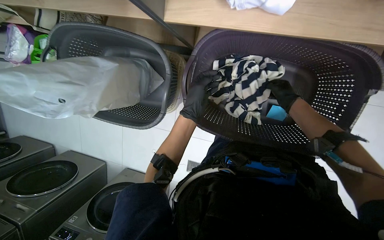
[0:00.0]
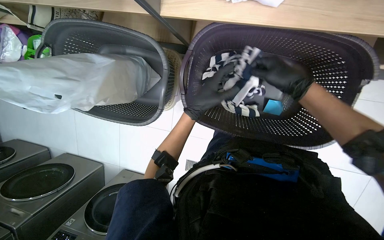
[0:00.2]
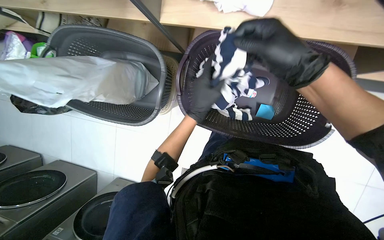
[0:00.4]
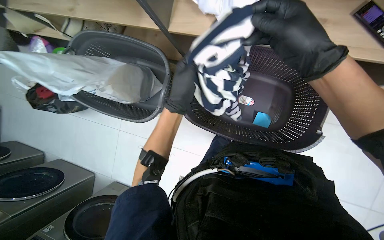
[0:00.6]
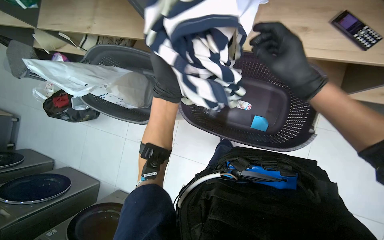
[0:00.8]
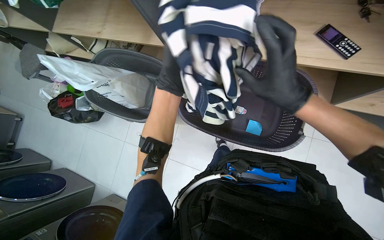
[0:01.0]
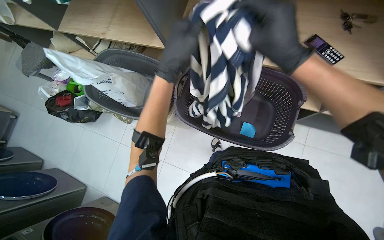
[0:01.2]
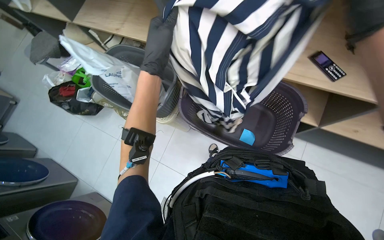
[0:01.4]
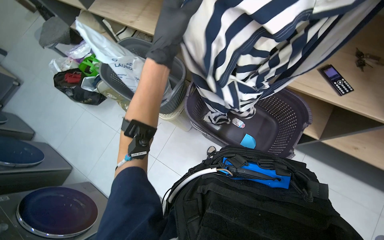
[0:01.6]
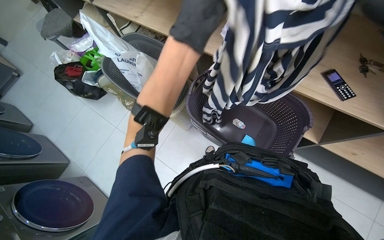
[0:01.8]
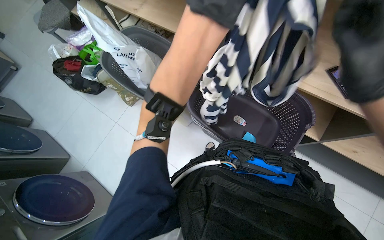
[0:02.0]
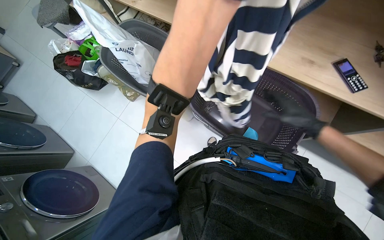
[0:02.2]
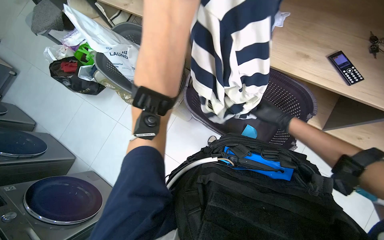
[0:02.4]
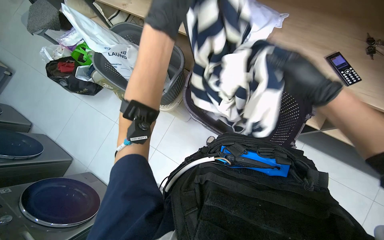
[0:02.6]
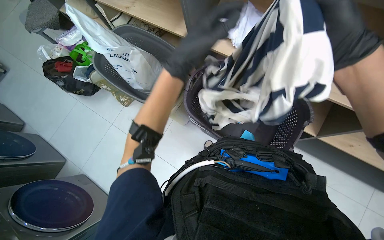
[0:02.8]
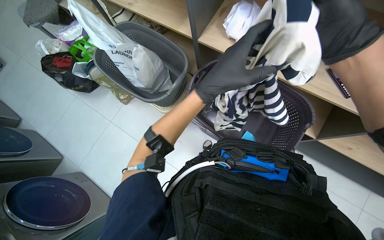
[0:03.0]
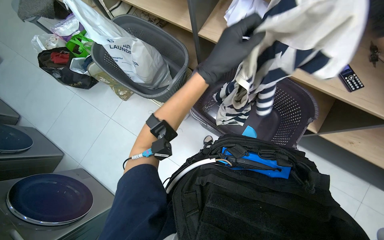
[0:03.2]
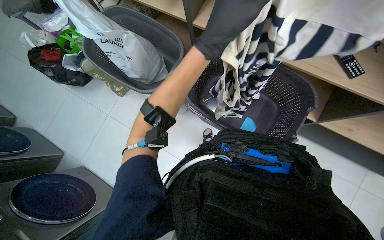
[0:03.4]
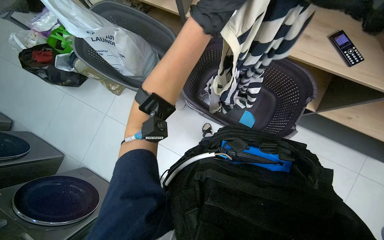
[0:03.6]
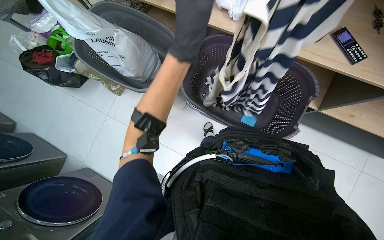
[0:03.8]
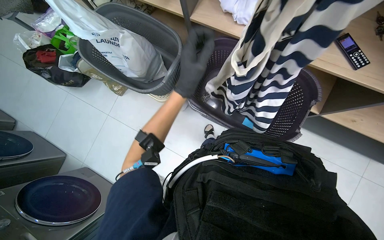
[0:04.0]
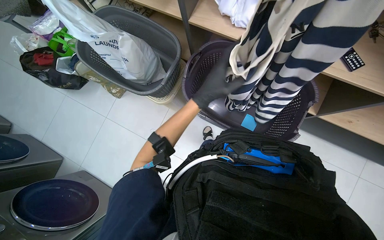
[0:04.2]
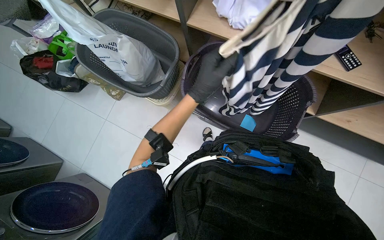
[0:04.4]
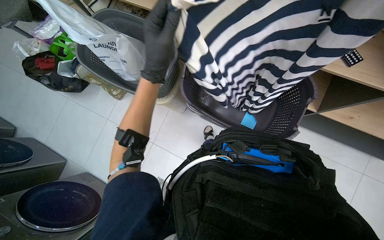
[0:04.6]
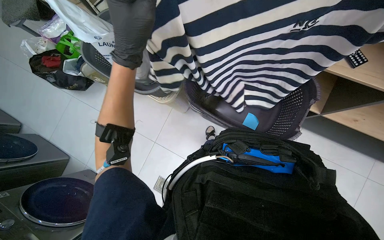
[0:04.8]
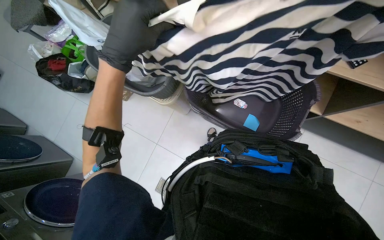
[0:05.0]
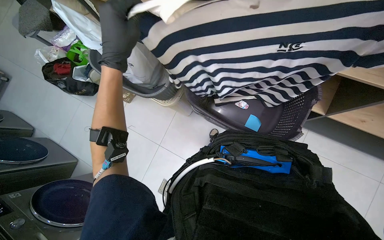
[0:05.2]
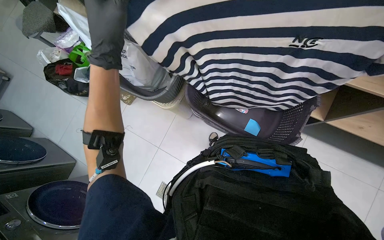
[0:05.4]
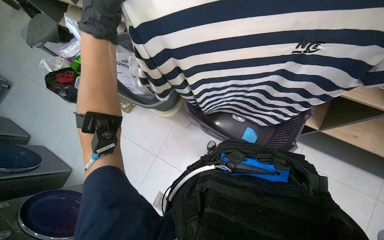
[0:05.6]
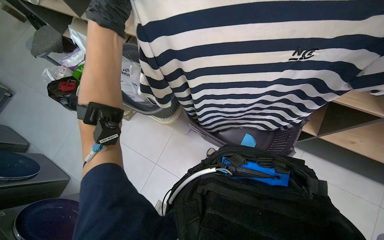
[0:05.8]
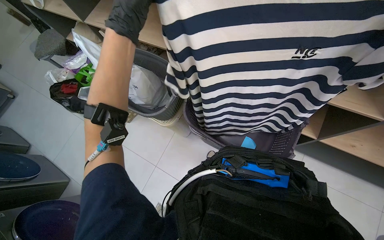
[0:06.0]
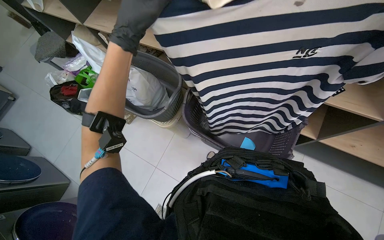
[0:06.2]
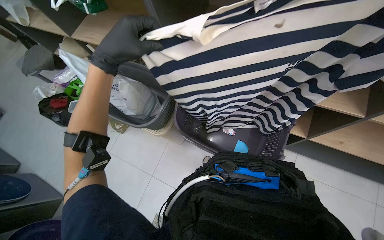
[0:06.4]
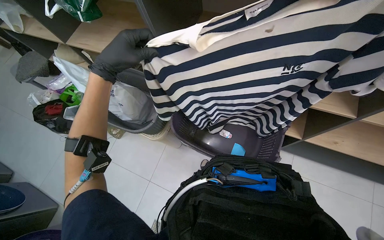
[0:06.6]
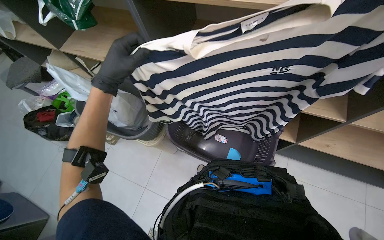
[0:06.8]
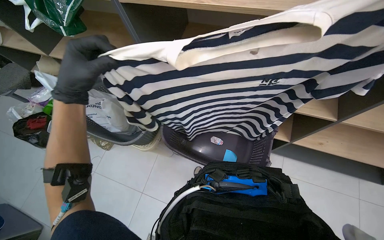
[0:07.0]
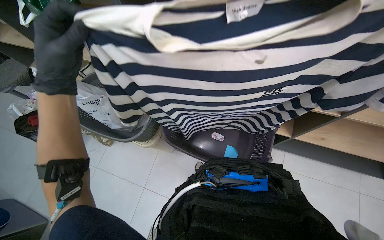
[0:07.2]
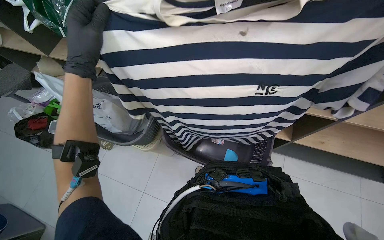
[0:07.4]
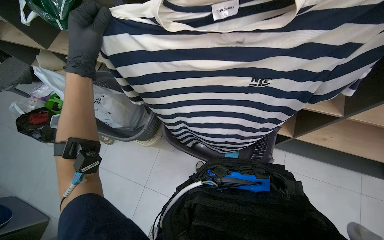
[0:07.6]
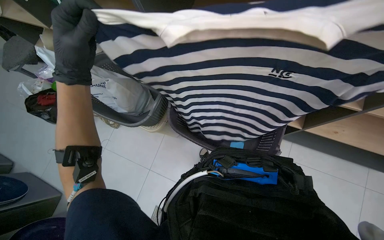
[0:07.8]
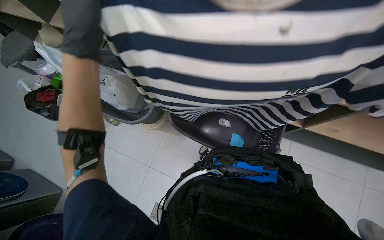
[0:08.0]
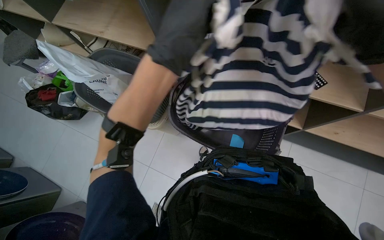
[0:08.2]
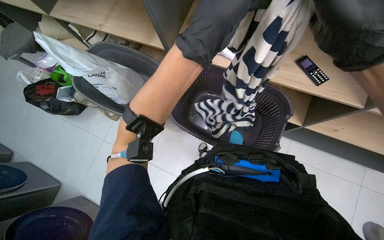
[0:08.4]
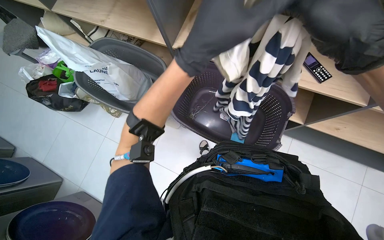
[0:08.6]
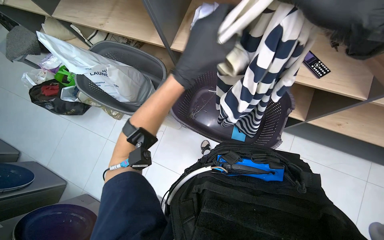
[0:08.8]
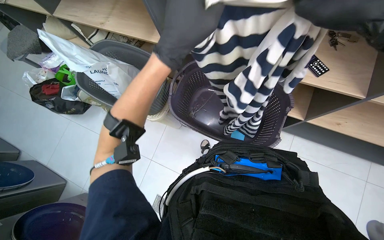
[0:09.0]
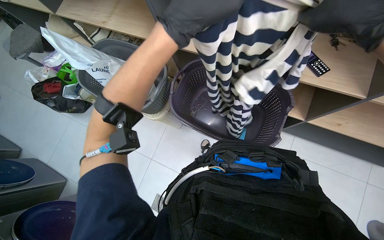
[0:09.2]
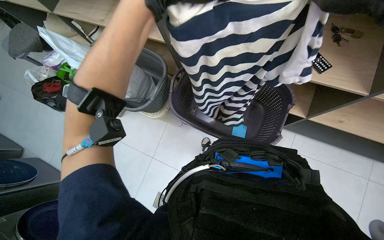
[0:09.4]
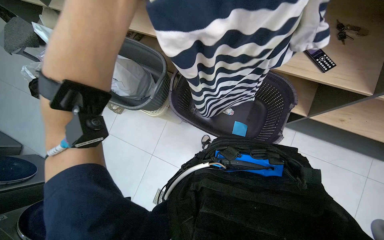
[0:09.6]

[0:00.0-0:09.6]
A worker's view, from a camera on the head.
Job: managing laundry.
The whole recording: Folding laundry. The worker picks up a white shirt from a basket, inspects it, and folds it.
0:00.0 to 0:01.6: The wearer looks roughly 25 degrees further upward. The left hand travels nearer to the camera by about 35 cm.
0:01.6 to 0:03.2: The left hand shifts approximately 10 cm farther from the camera.
0:03.2 to 0:04.8: The left hand moves up and down the picture over approximately 15 cm, changing direction 2 times.
0:04.8 to 0:06.4: The view tips upward by about 15 degrees.

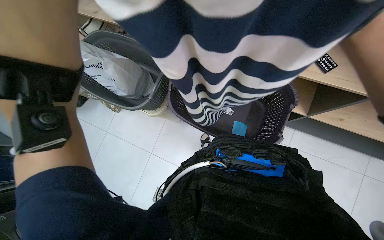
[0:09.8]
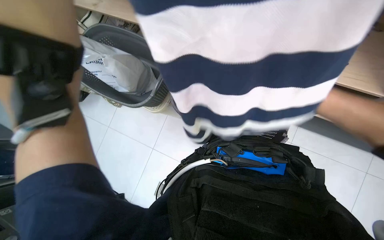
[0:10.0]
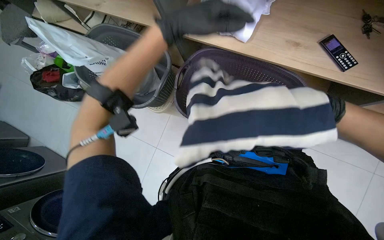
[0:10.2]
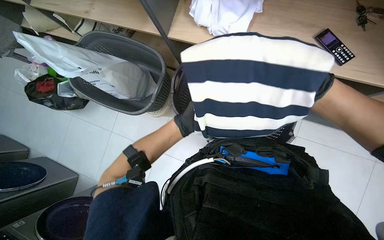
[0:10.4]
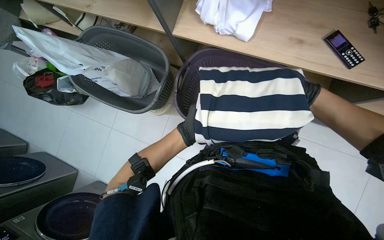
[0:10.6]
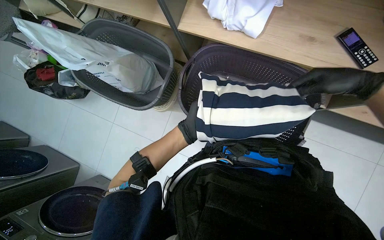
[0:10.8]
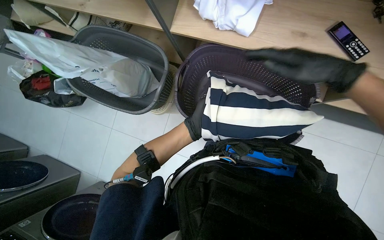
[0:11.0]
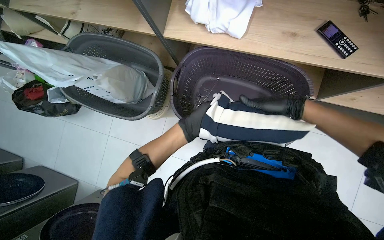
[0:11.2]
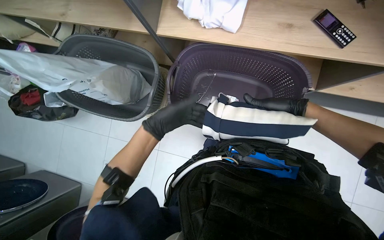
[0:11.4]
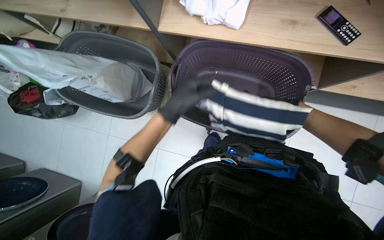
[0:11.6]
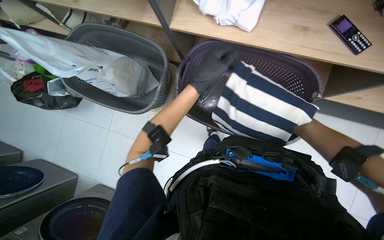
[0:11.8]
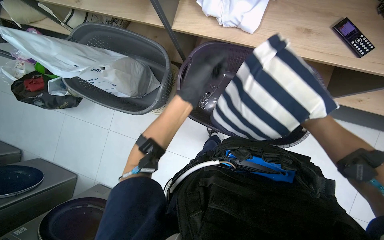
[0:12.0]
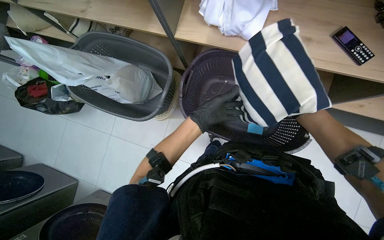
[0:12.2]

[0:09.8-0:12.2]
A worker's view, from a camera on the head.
Job: managing laundry.
The whole recording: Folding laundry. The worker picks up a white shirt from a basket, inspects it, and folds it.
0:11.0 to 0:12.2: The right hand travels down the picture by about 15 cm.

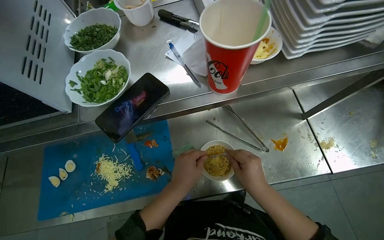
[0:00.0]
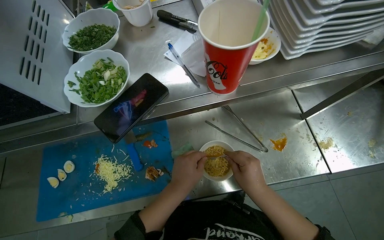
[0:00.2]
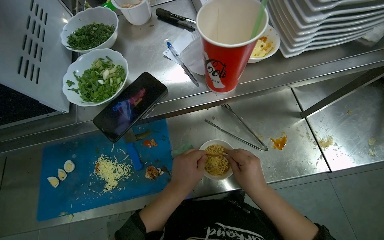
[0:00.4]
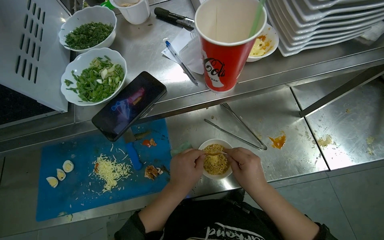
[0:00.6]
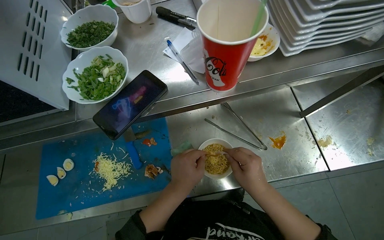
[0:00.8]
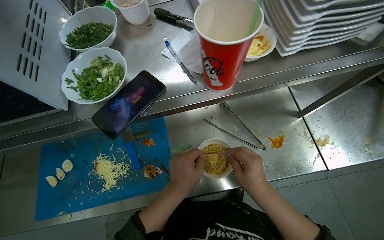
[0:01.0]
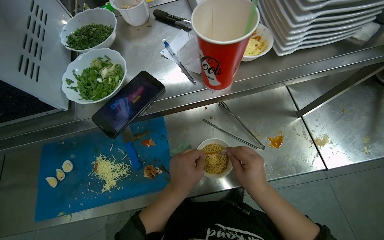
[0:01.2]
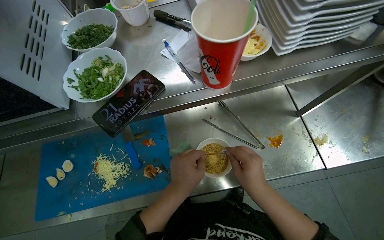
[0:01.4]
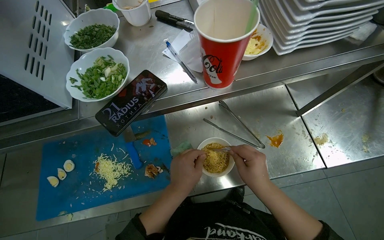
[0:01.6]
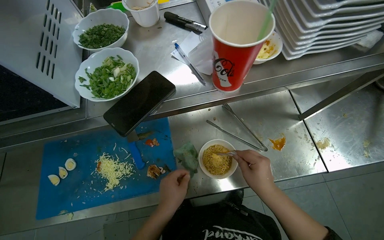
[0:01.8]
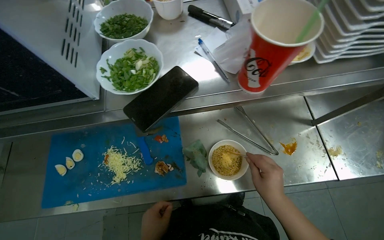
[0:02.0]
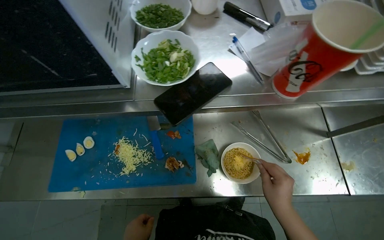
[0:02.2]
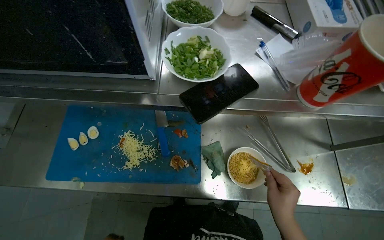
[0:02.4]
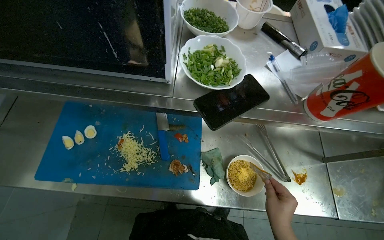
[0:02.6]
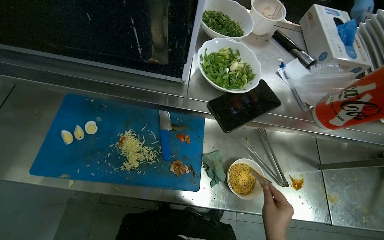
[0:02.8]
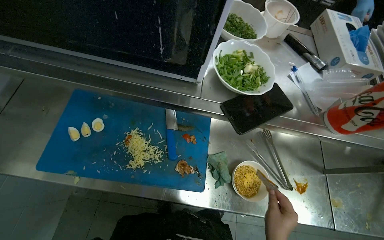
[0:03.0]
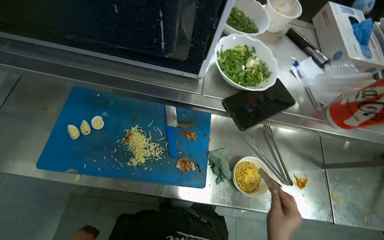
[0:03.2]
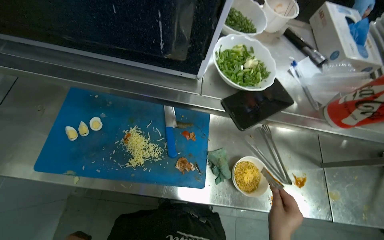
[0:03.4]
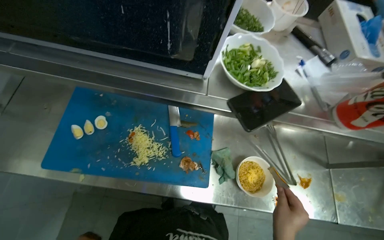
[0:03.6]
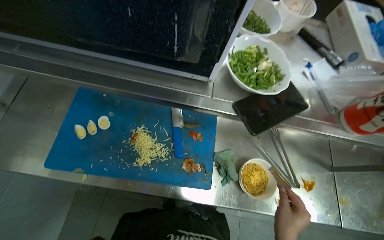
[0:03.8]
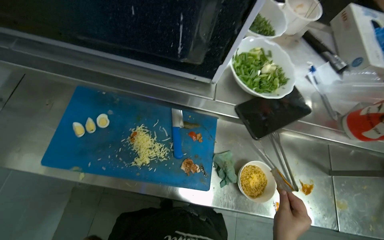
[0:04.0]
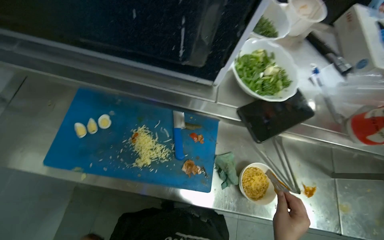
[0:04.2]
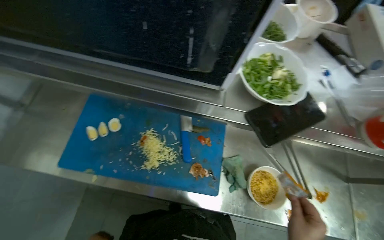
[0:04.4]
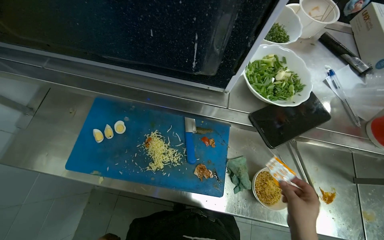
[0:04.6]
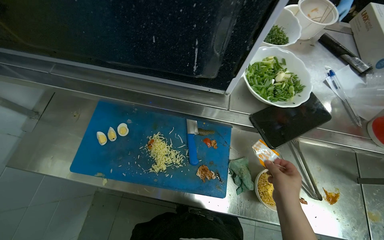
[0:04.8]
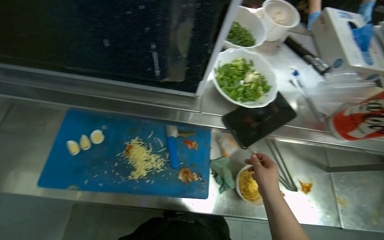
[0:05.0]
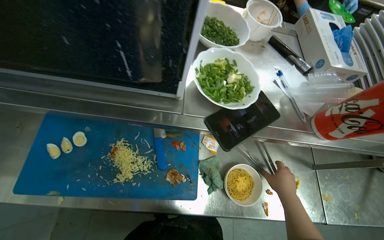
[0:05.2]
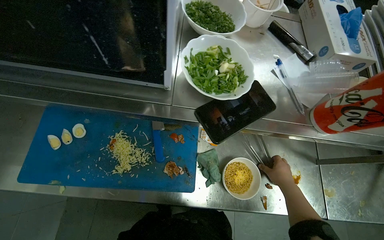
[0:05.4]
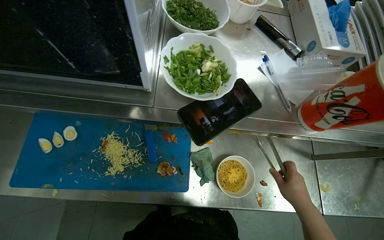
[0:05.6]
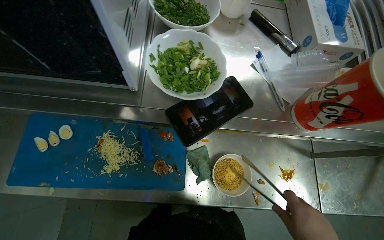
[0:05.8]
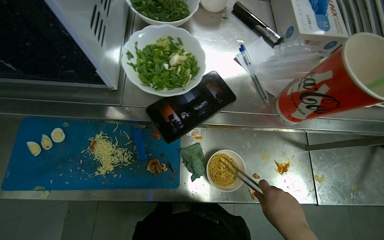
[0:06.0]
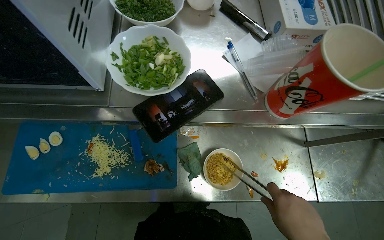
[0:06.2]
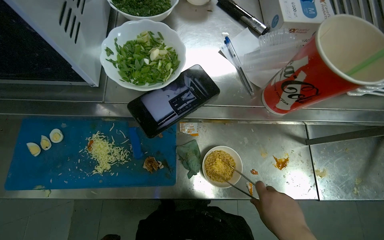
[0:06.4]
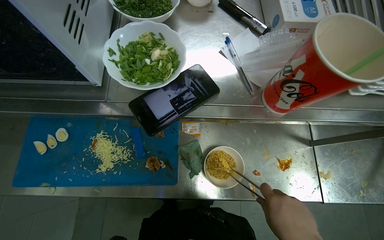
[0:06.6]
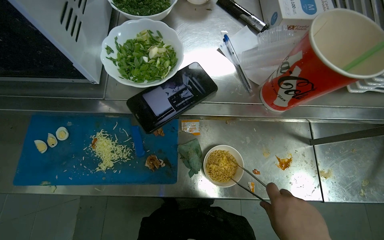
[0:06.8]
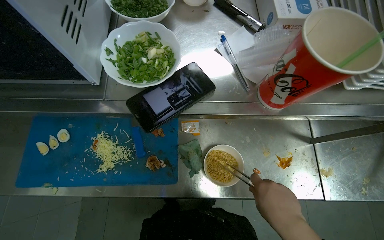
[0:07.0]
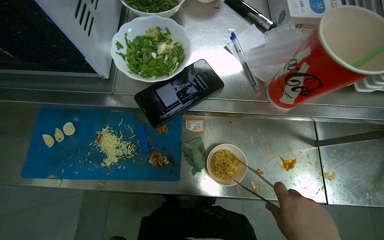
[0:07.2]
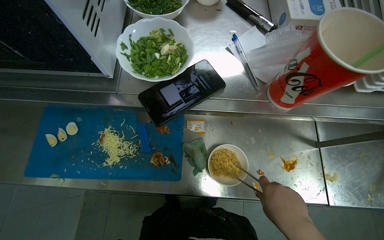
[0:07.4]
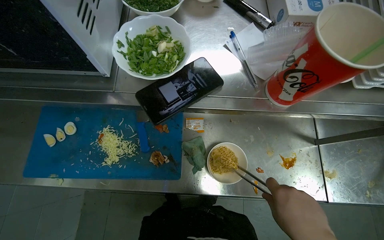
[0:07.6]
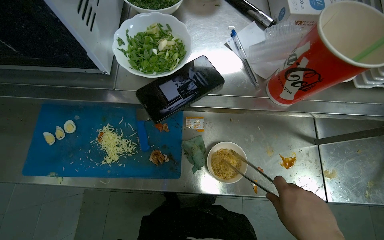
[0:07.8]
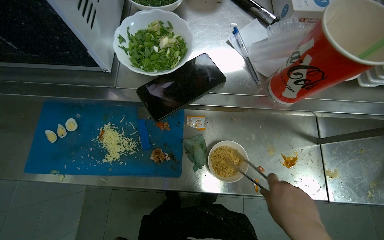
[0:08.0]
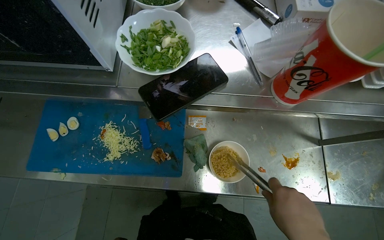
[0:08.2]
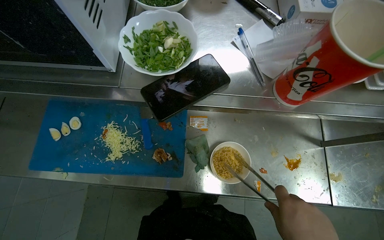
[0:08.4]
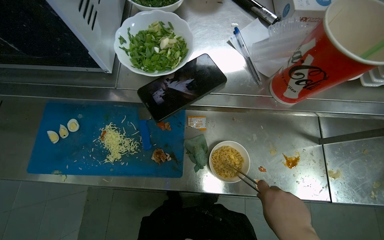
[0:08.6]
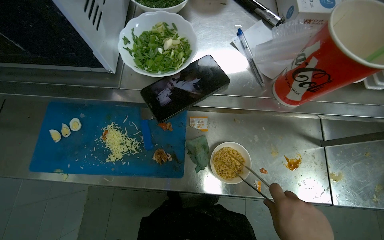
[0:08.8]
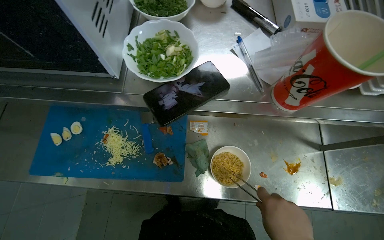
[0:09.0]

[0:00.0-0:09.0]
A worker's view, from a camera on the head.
Job: preparing food.
The whole recording: Adding ingredients to instant noodles. The worker adds seasoning, chicken, eggs, cheese, and green onions to the instant noodles in a bowl.
0:00.0 to 0:01.6: The hands work in one place, with small movements.
0:01.6 to 0:03.0: The scene rotates clockwise by approximately 25 degrees.
